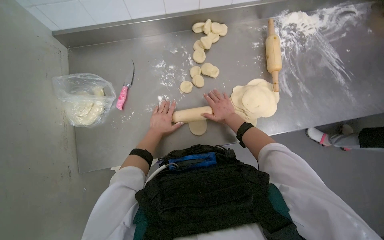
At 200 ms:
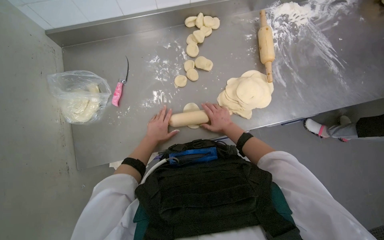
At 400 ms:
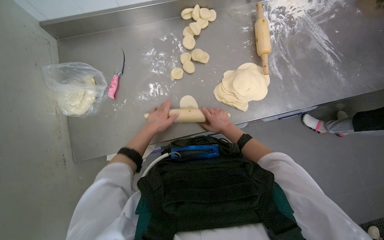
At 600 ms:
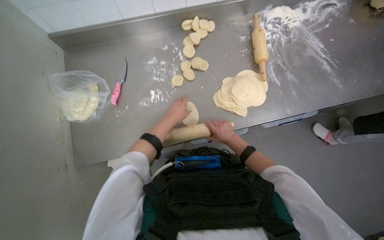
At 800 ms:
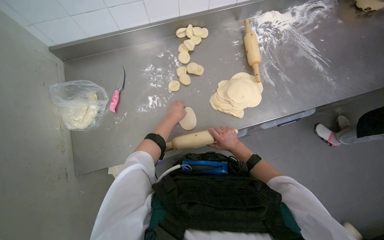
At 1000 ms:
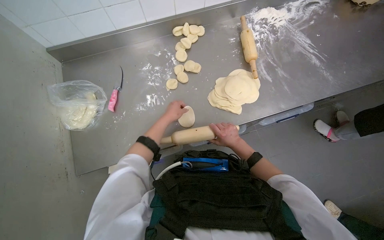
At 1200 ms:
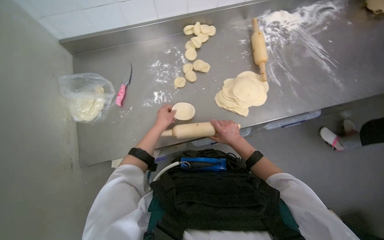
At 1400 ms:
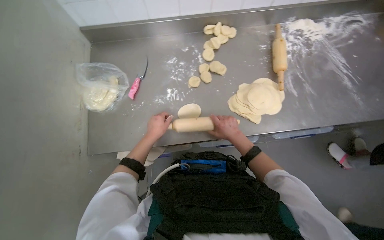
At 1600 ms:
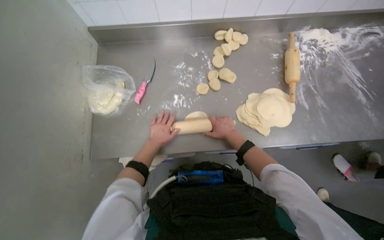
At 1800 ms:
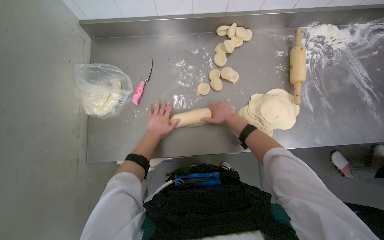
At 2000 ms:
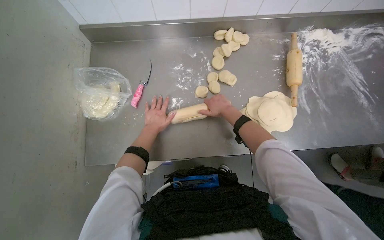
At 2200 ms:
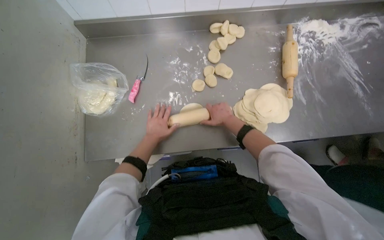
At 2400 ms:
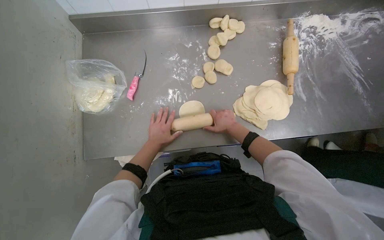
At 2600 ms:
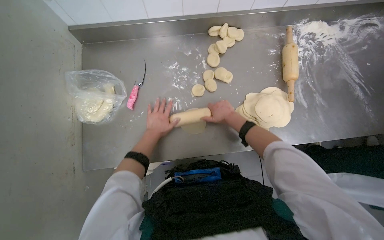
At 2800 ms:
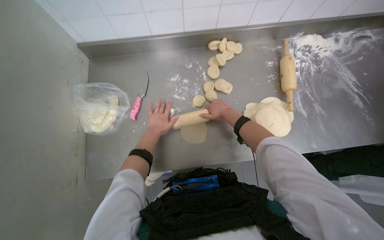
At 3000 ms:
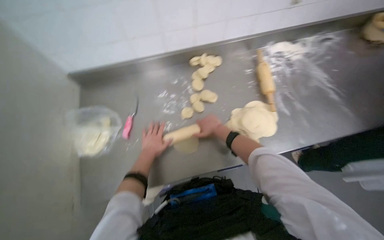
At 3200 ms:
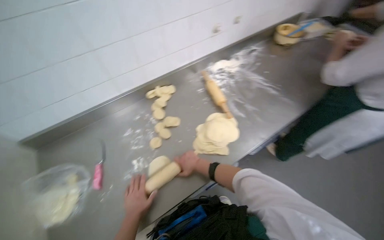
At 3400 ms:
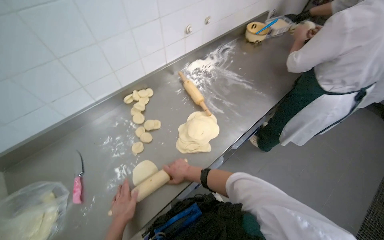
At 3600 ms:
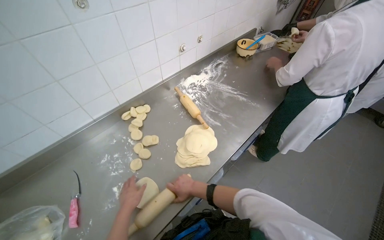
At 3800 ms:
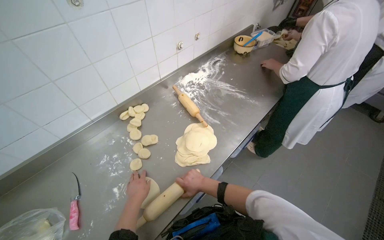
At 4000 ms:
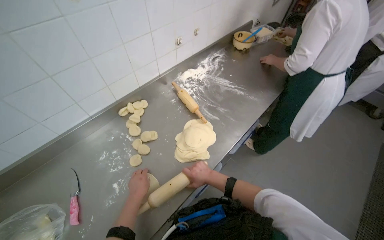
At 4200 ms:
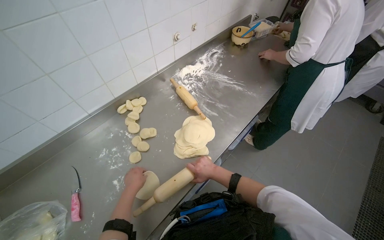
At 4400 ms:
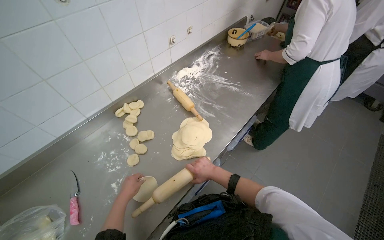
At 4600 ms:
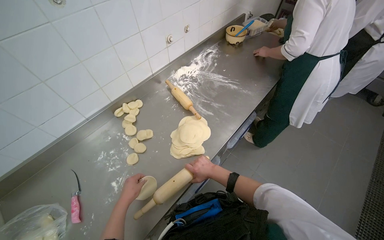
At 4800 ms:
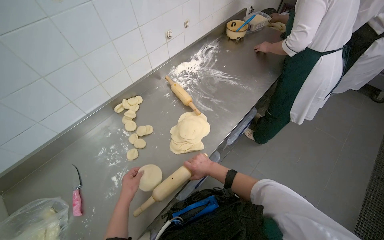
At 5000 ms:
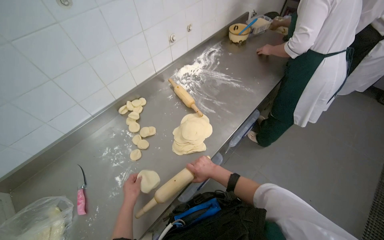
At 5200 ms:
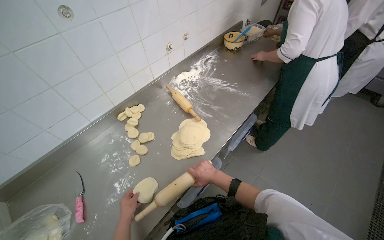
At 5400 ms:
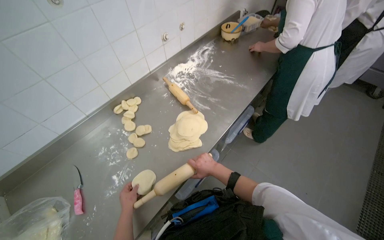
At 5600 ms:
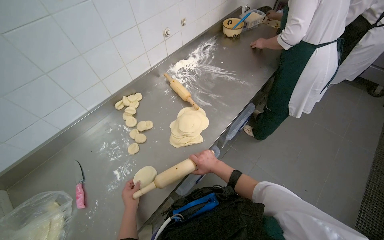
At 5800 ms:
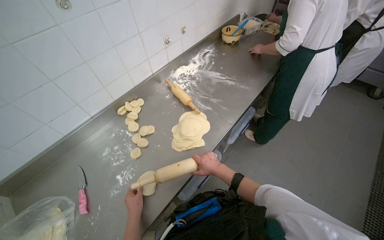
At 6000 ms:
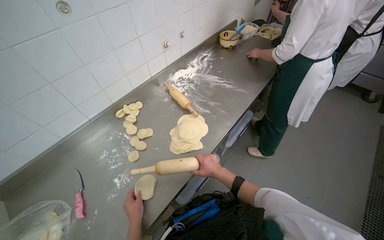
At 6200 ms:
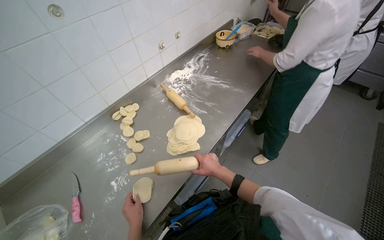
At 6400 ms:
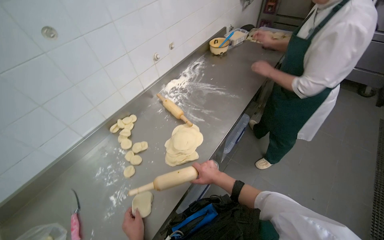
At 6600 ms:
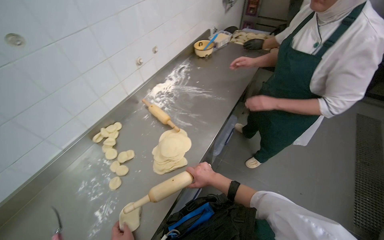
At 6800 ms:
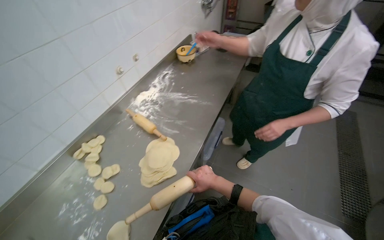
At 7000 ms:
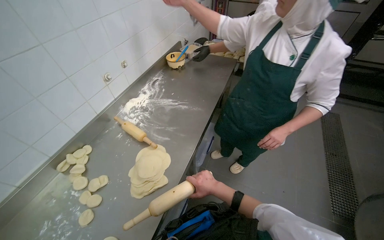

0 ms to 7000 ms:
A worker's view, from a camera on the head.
Job: preparing food.
The whole recording: Rolling dough pieces with rolling pin. The worker rolls small pieces of dough into flat circles using a rolling pin on a metal counter.
0 ms to 1400 ms: The left hand goes roughly 10 cm nearer to the camera. The right hand moves down the picture, roughly 10 cm.
1400 ms to 2800 ms: The left hand goes some 10 cm farther from the camera; the right hand moves up and down the picture over about 10 cm, changing direction 2 times.
2800 ms to 4200 ms: The wearer's head swings some 40 degrees to the right. The view tilts roughly 15 degrees upward.
4200 ms to 5600 ms: The left hand heads down the picture, covering about 10 cm.
5600 ms to 7000 ms: The head rotates some 20 degrees to the right.

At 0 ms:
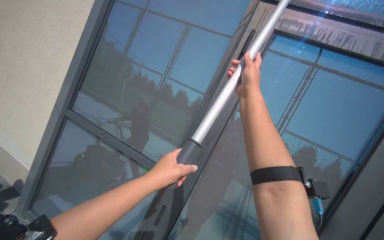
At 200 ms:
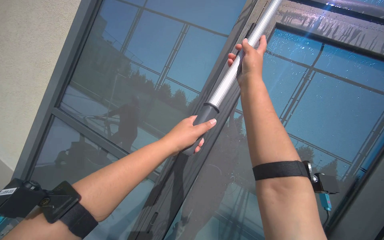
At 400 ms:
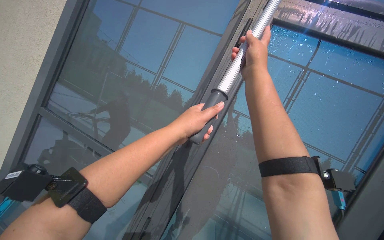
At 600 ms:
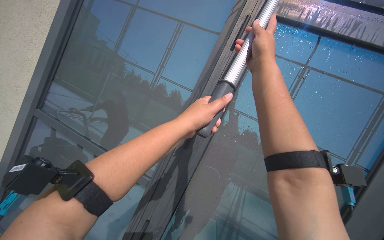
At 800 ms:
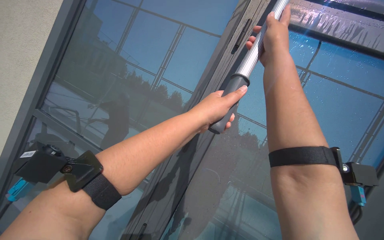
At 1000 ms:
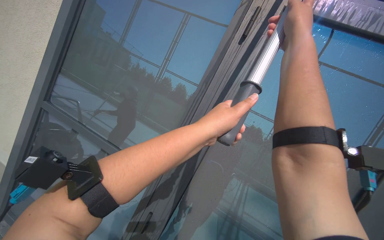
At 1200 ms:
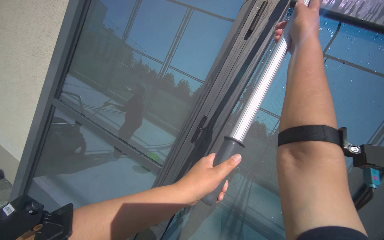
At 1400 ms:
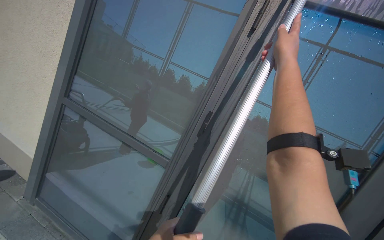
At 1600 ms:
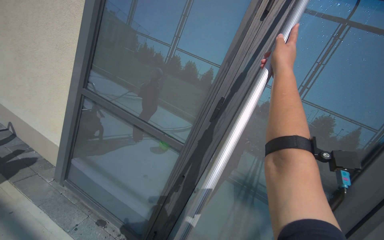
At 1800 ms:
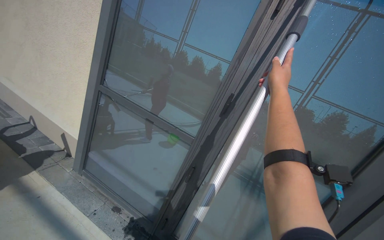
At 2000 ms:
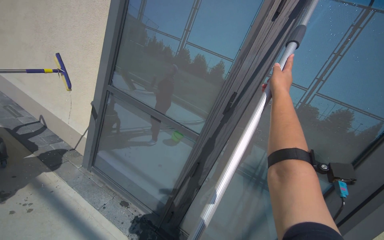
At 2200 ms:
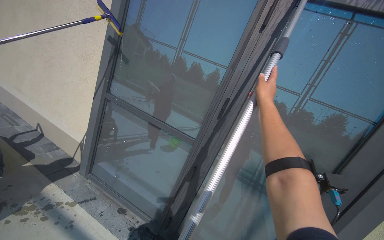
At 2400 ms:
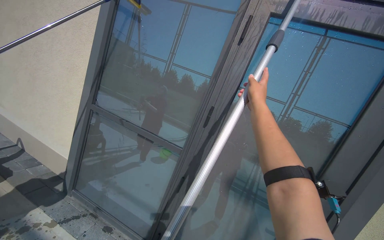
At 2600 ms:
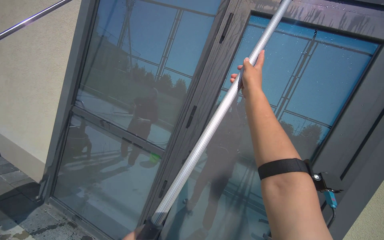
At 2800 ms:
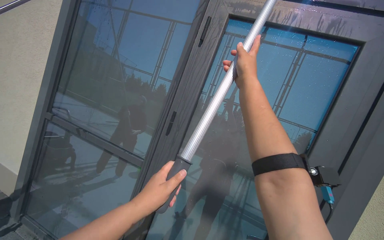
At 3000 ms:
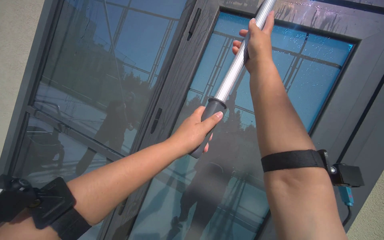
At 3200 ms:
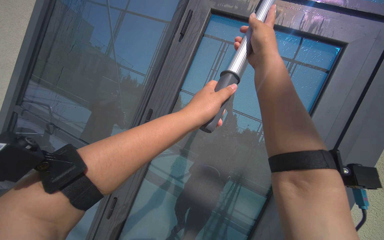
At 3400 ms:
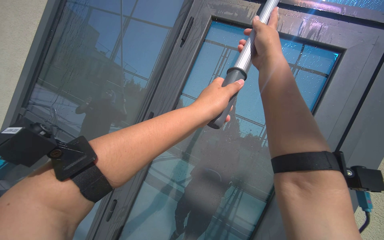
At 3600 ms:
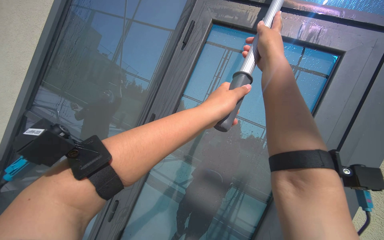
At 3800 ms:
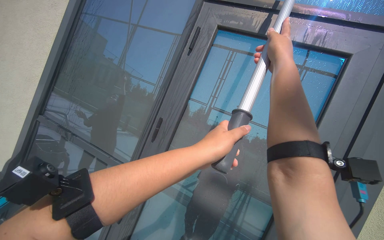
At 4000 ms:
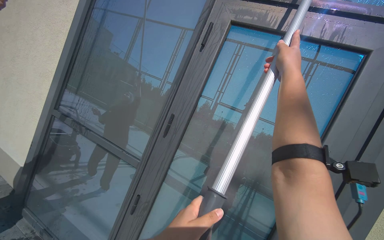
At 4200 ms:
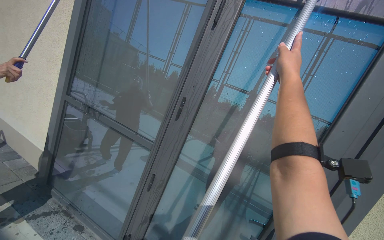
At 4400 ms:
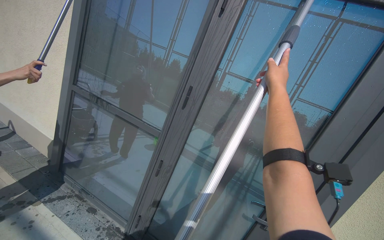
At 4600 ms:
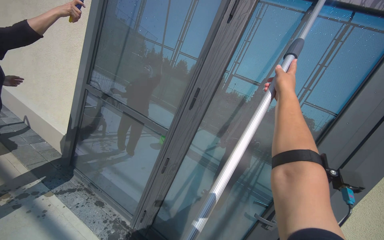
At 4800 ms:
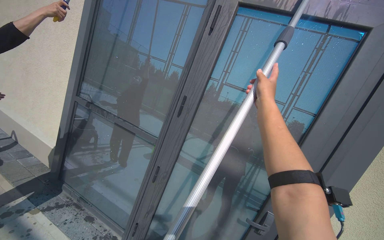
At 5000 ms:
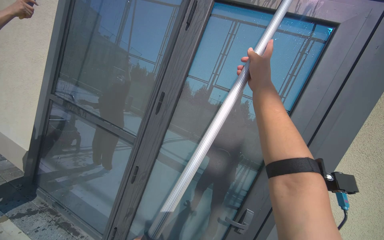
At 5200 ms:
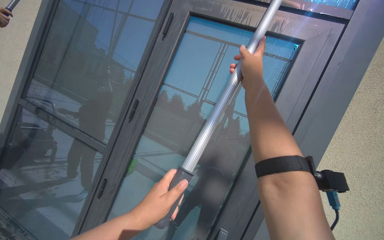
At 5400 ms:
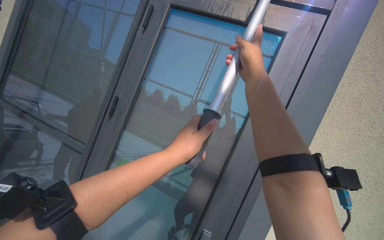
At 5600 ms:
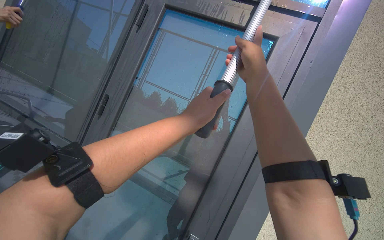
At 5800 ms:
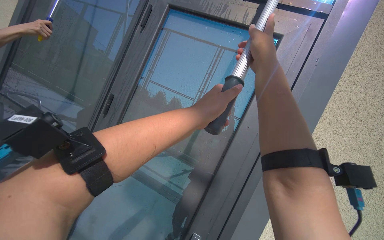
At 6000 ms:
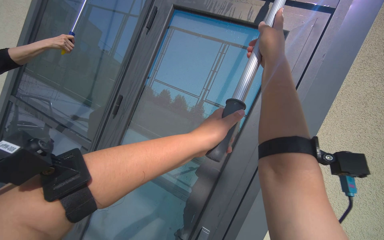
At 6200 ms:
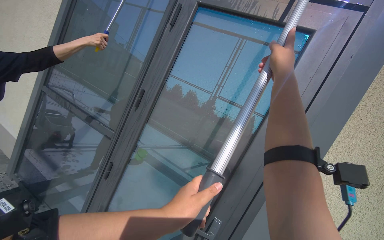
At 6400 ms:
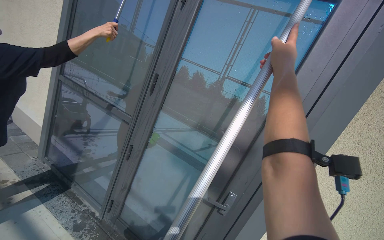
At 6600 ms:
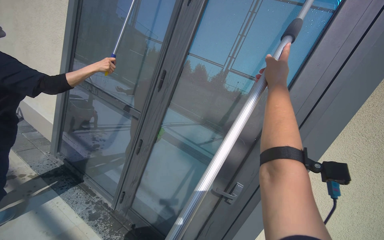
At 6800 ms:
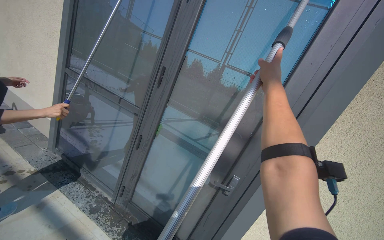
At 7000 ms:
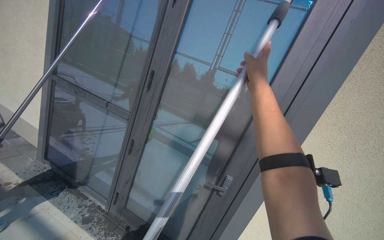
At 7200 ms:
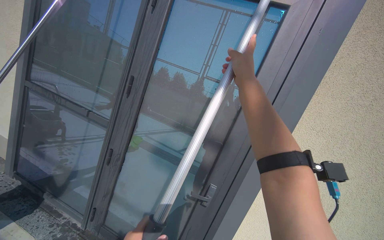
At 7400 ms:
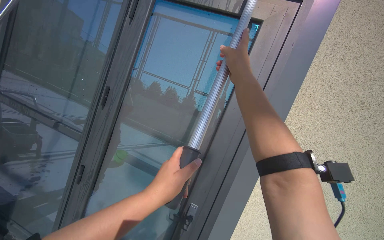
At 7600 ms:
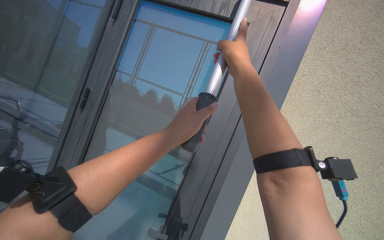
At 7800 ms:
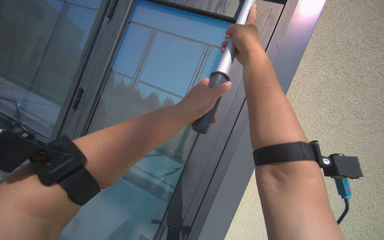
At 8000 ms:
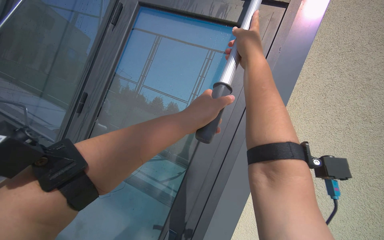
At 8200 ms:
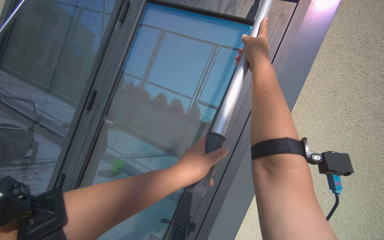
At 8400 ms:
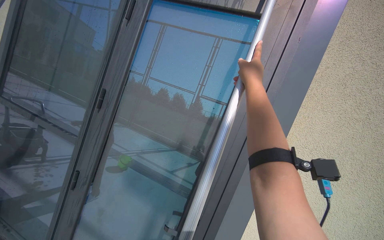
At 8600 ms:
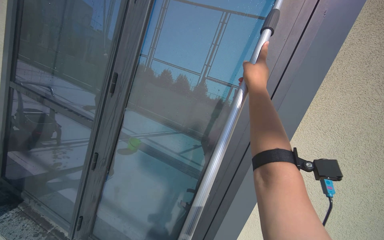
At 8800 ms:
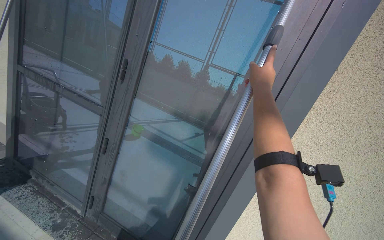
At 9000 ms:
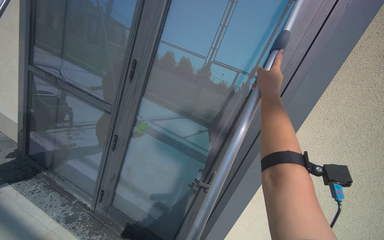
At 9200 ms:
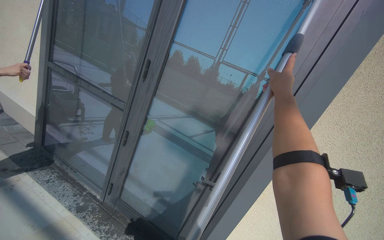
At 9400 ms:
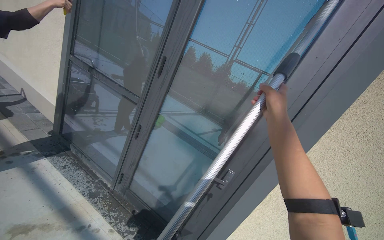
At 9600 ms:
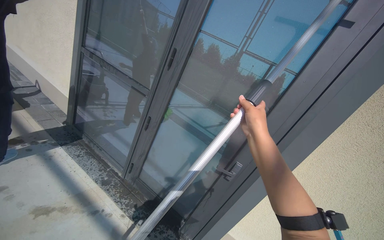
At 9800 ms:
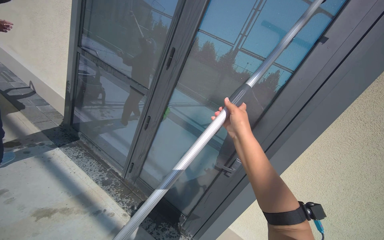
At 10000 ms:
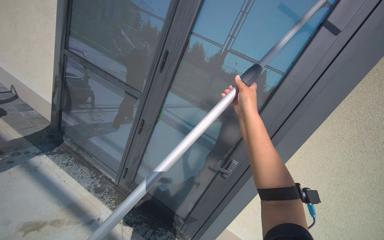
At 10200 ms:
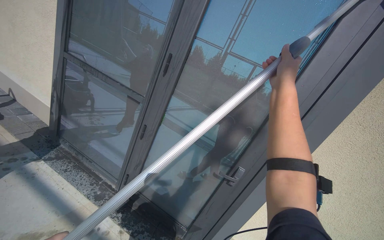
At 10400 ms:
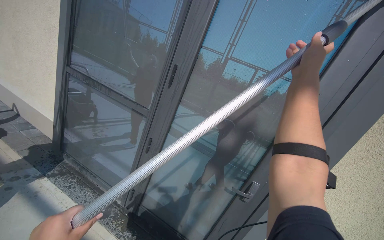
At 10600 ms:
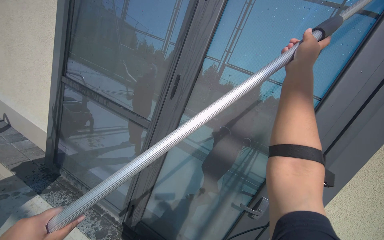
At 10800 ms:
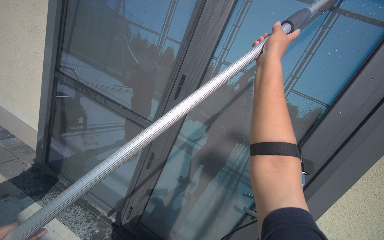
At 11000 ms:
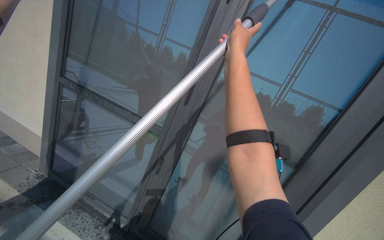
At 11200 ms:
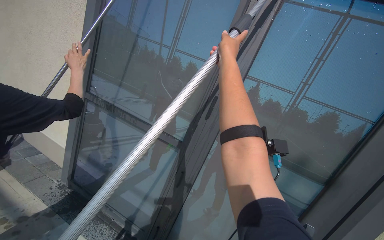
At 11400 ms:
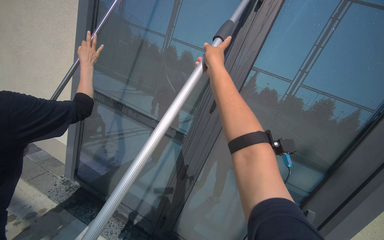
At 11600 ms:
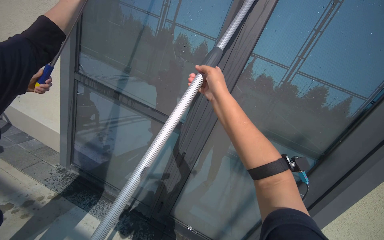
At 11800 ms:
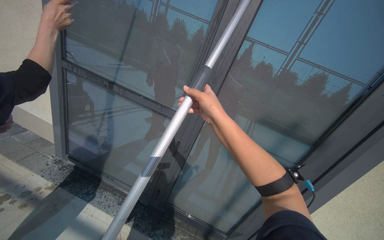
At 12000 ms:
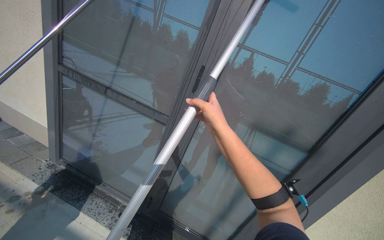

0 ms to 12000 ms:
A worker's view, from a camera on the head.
Job: wiping surfaces.
The whole recording: Cleaning glass window with squeegee. The worker cleans the glass window using a squeegee, then a long pole with a squeegee attachment.
3000 ms to 4400 ms: The right hand goes about 10 cm down the picture.
4400 ms to 6000 ms: The head travels to the right, roughly 40 cm.
7600 ms to 9000 ms: The camera pitches downward, by about 15 degrees. The right hand travels down the picture by about 10 cm.
9000 ms to 10400 ms: The right hand reaches about 15 cm down the picture, then returns.
10400 ms to 12000 ms: The right hand shifts approximately 50 cm to the left.
